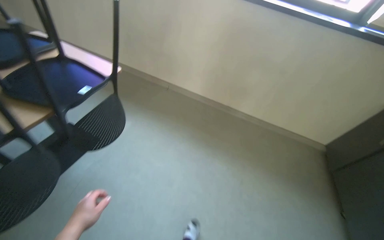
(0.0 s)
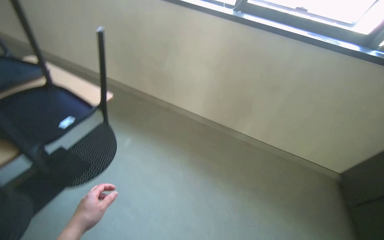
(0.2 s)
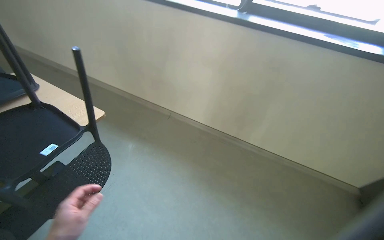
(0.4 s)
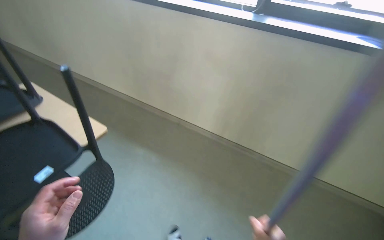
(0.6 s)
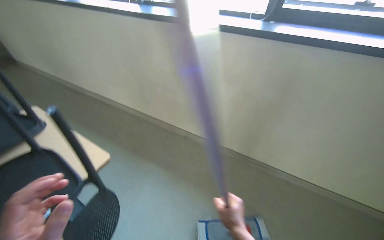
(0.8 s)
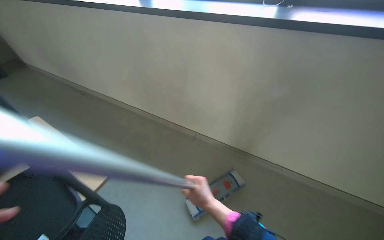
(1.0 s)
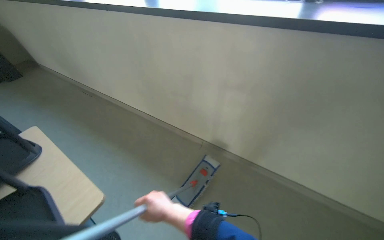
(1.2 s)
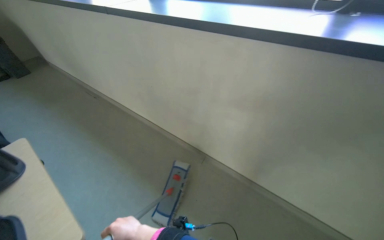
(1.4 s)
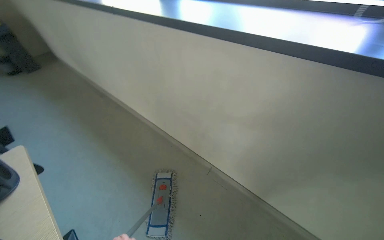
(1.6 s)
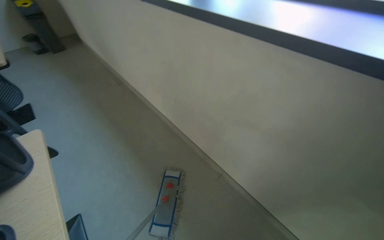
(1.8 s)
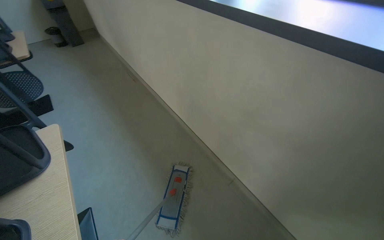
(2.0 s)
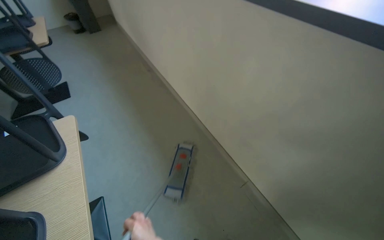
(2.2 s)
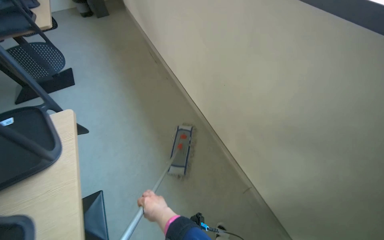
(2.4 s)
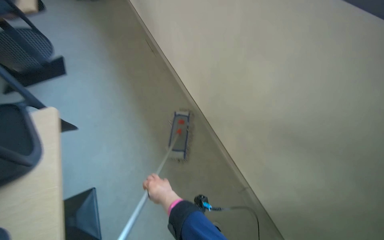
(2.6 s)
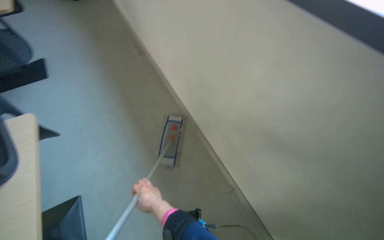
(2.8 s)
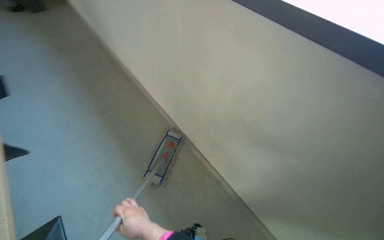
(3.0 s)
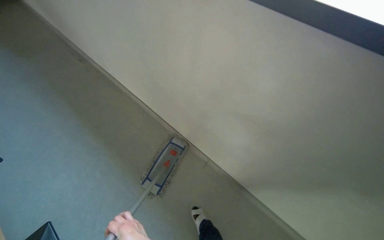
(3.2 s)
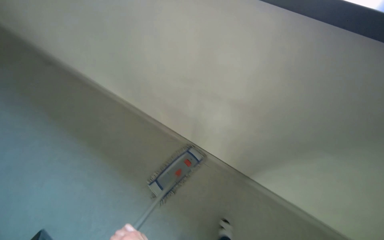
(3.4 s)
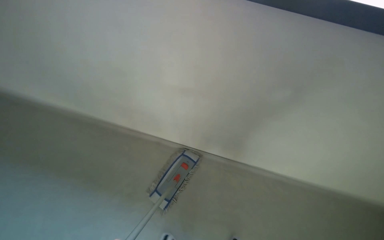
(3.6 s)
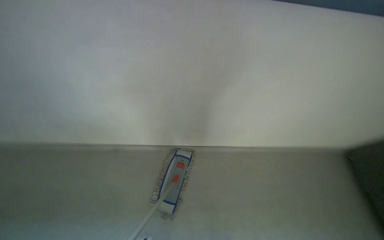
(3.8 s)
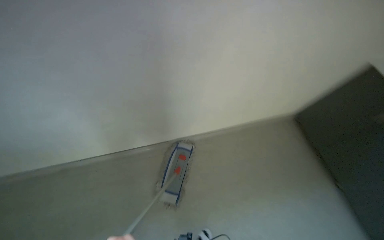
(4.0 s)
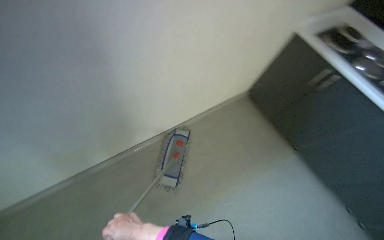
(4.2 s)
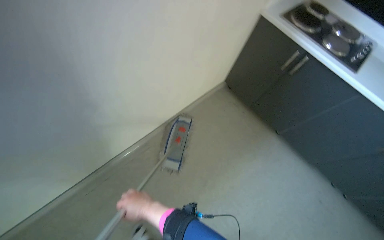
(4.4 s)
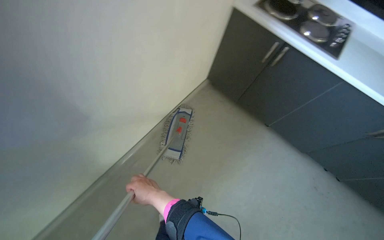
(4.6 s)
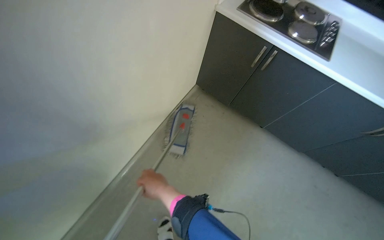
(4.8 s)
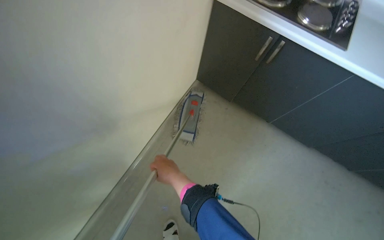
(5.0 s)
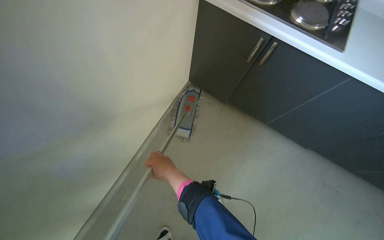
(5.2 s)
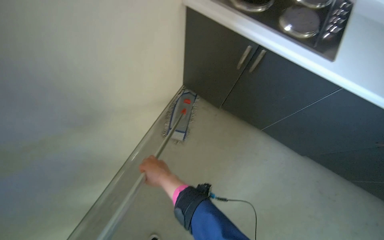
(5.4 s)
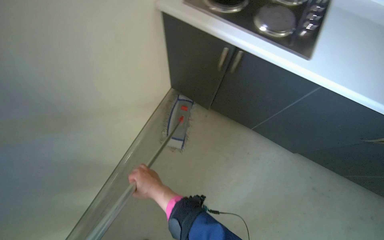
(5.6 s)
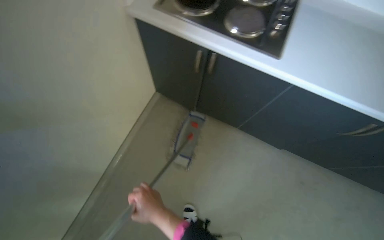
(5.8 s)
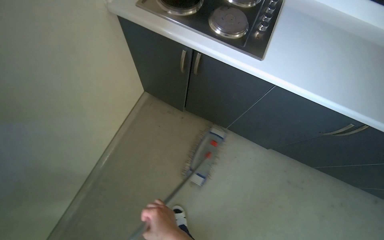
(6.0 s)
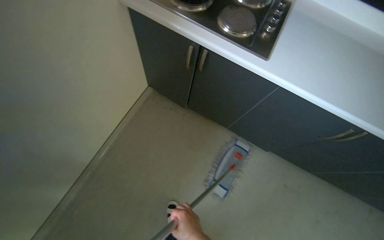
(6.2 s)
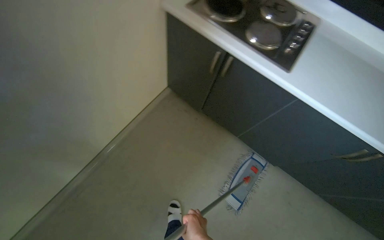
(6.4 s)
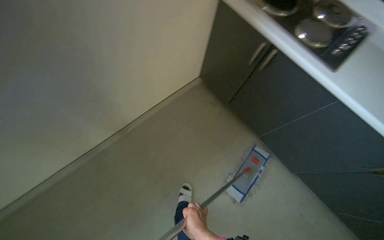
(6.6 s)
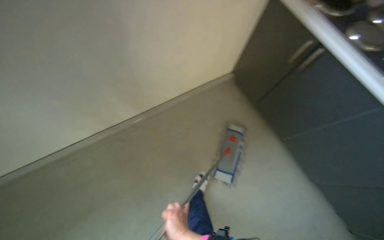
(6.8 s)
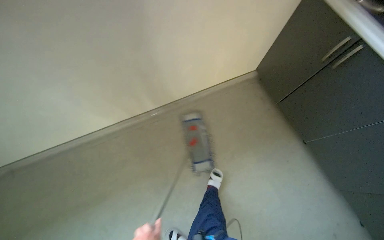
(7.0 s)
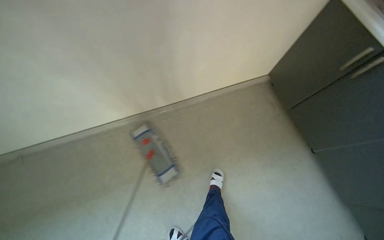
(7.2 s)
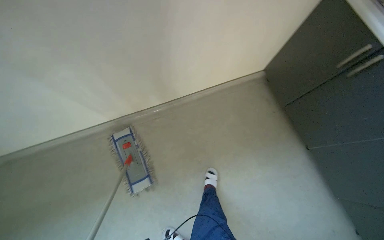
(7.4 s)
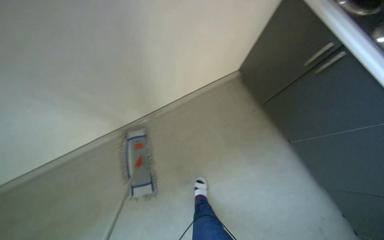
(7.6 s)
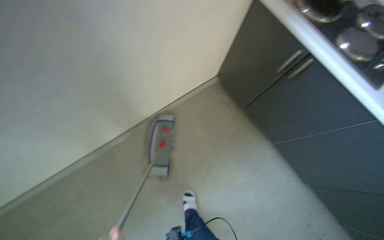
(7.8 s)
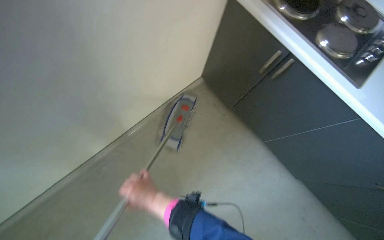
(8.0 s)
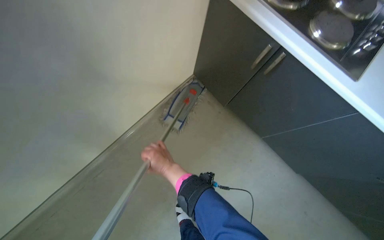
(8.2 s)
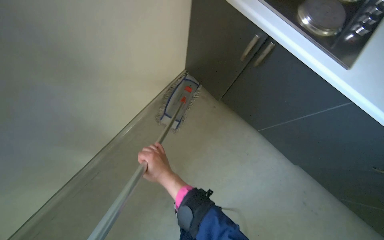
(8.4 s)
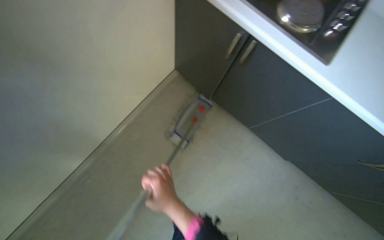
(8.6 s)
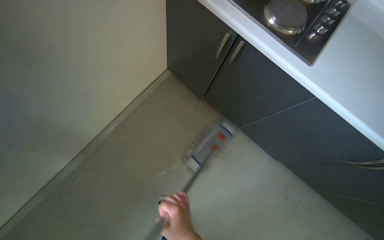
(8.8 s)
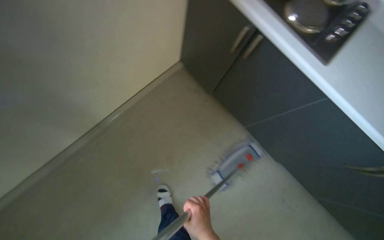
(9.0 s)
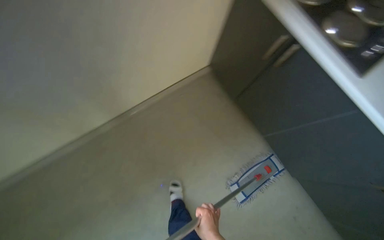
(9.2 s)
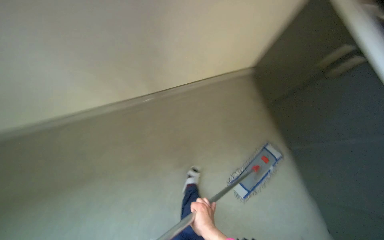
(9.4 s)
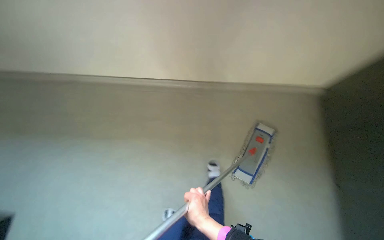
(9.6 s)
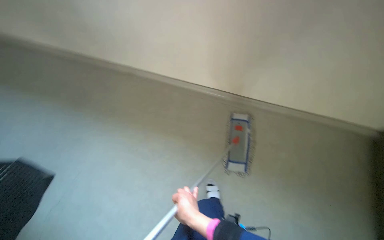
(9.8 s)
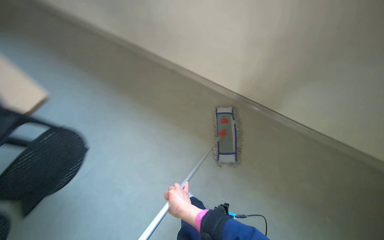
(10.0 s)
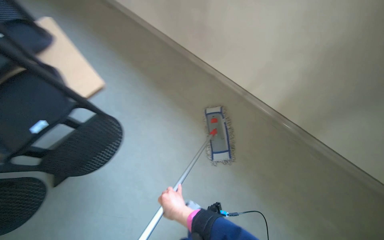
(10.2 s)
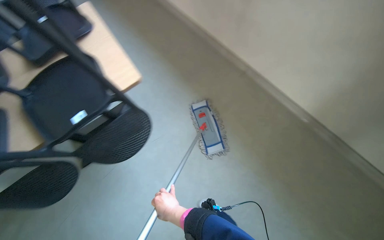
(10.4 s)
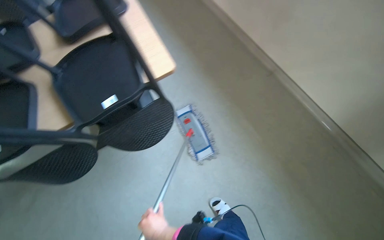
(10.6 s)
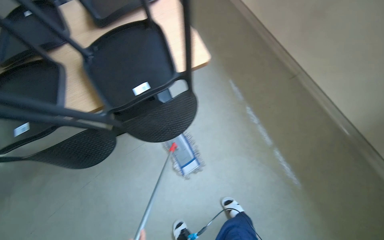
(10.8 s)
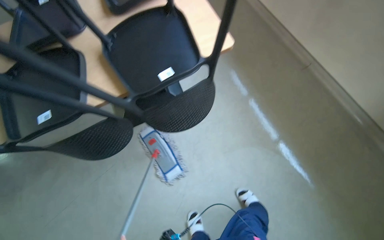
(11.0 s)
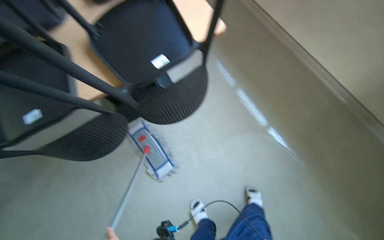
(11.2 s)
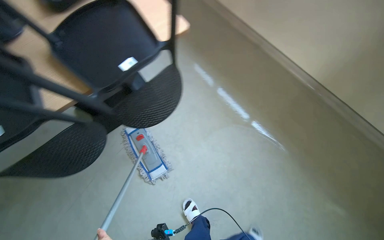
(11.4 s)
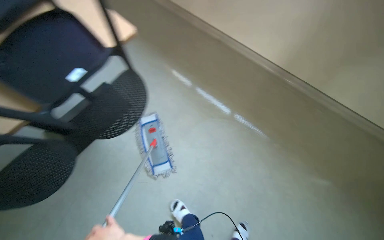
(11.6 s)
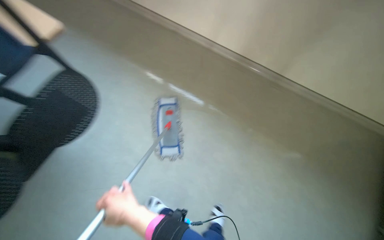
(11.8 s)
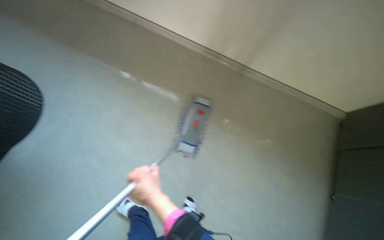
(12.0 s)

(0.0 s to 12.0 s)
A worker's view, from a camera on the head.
Job: mopping floor.
The whole recording: Mopping kitchen floor. The worker mops the kitchen floor with a flat mop, moving around furniture and opening a sliding door to continue the task.
1.6 s - 3.0 s: The wearer looks approximately 15 degrees further downward.
4.4 s - 6.0 s: The camera is carried to the right, approximately 50 cm.
6.0 s - 7.6 s: The head rotates approximately 35 degrees to the left.
9.0 s - 10.4 s: The camera pitches upward, by about 15 degrees. Everything in view rotates some 25 degrees counterclockwise.
10.4 s - 12.0 s: The wearer's head swings about 35 degrees to the right.

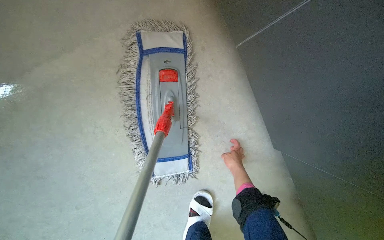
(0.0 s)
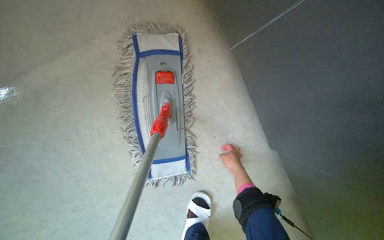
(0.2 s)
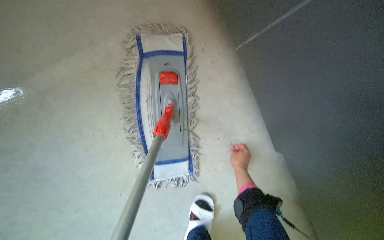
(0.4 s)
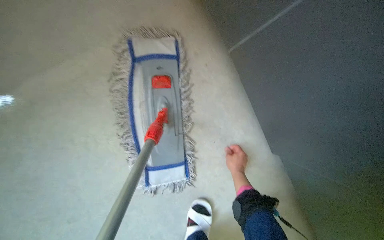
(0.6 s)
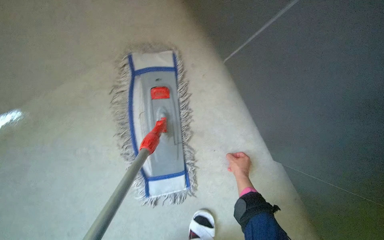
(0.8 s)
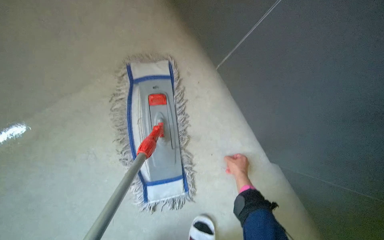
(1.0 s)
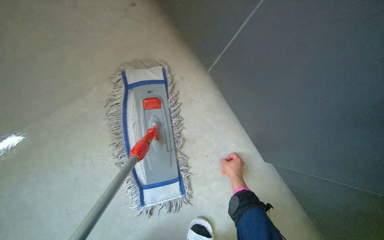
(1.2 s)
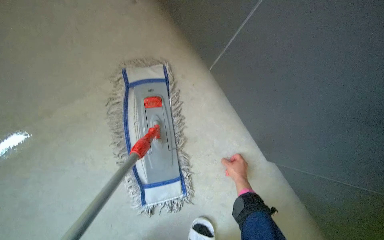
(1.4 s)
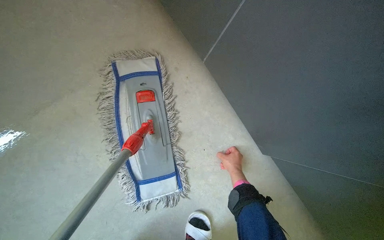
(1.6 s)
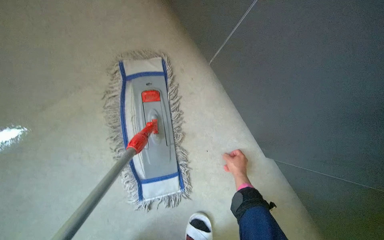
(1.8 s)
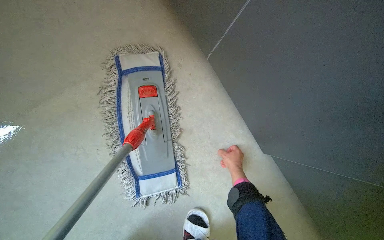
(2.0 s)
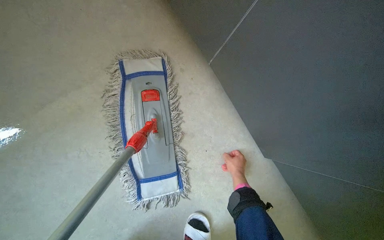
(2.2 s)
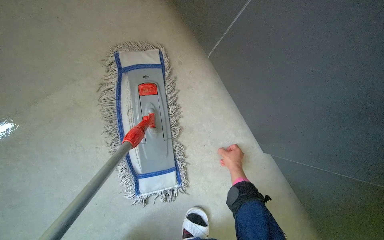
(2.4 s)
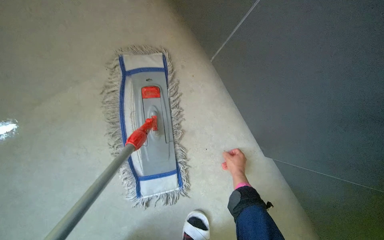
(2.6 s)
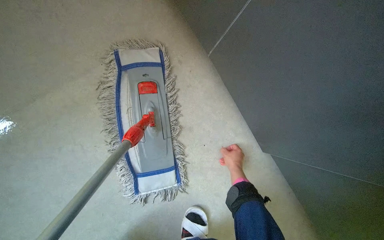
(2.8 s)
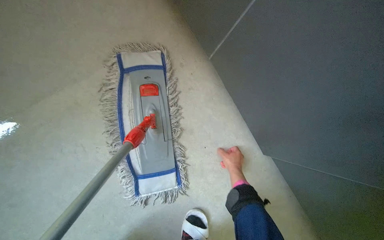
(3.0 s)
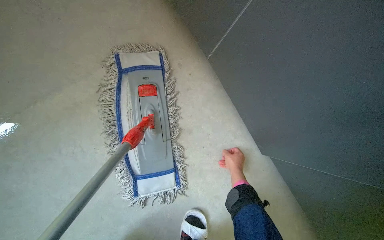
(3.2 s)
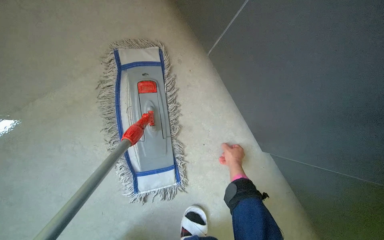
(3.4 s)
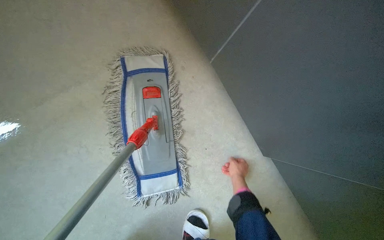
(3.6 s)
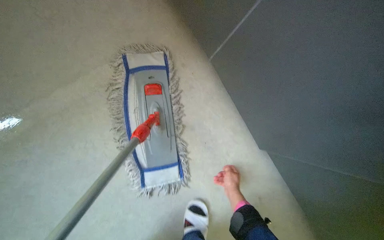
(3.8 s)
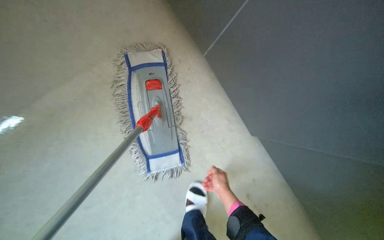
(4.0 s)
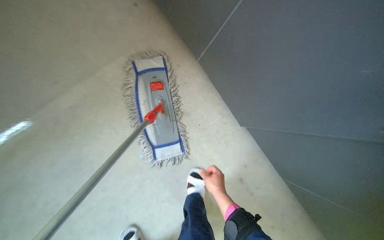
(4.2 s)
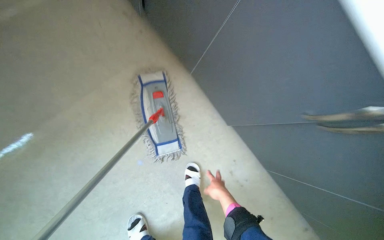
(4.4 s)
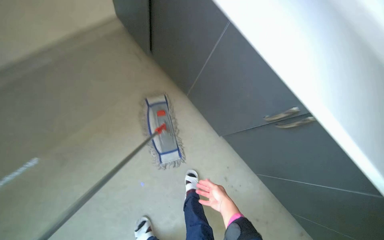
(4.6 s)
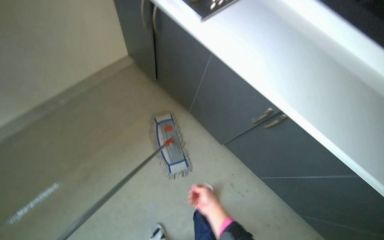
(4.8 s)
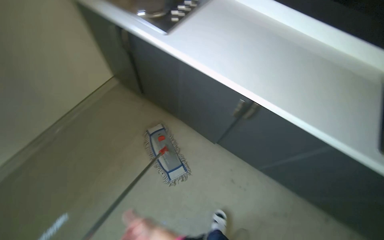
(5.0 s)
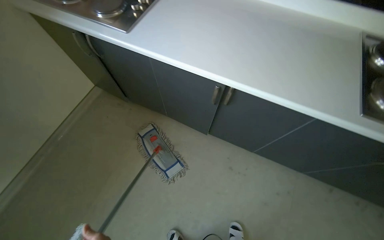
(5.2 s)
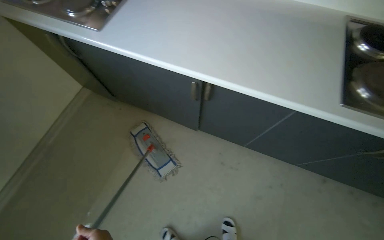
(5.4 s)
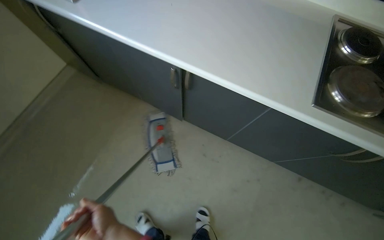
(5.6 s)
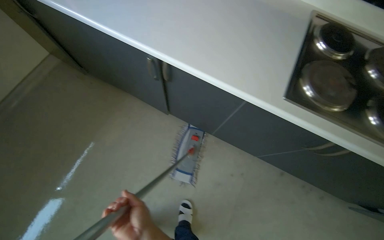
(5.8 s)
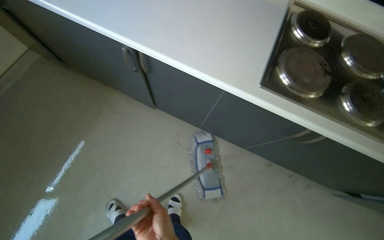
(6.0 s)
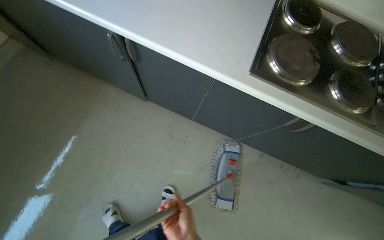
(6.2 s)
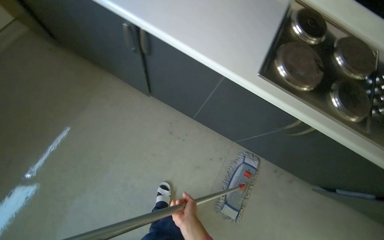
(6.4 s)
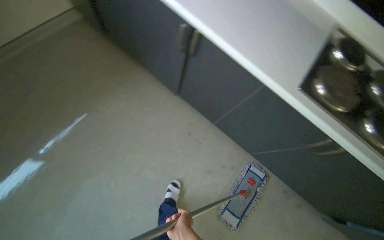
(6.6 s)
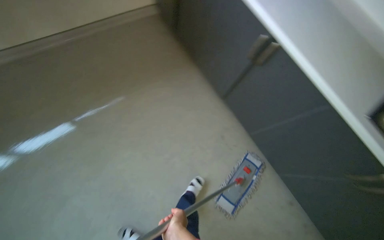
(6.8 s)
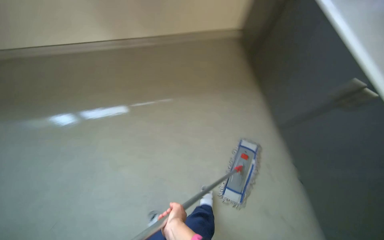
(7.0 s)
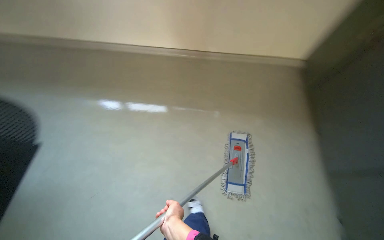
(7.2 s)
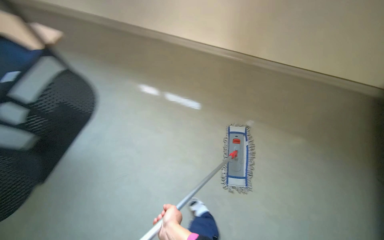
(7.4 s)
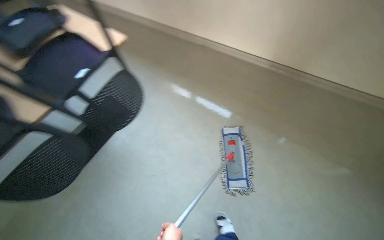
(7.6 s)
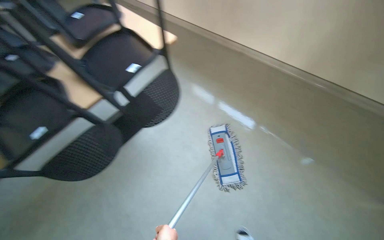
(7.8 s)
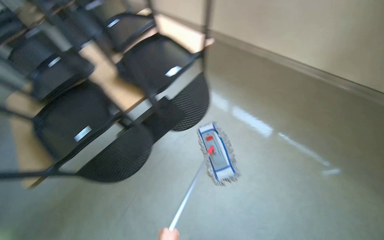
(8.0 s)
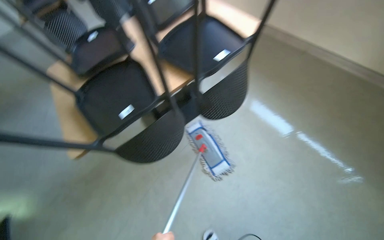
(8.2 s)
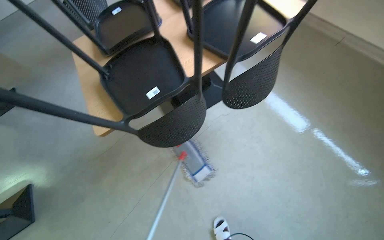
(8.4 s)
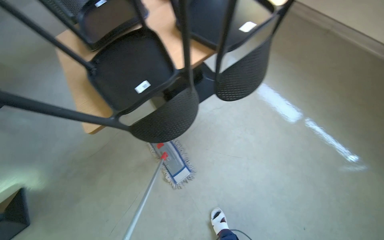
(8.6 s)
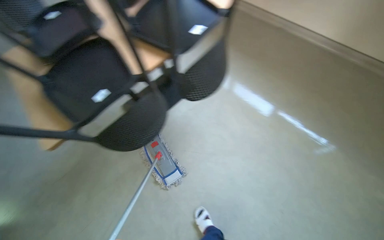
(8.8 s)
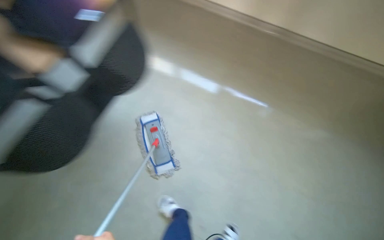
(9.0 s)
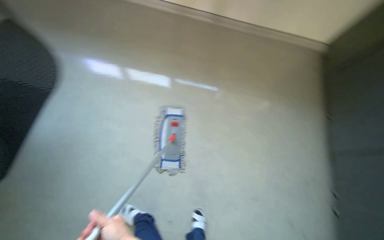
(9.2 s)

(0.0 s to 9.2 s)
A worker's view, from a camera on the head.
Job: mopping floor.
The whole recording: Mopping kitchen floor. The worker mops the kitchen floor with a flat mop, moving around furniture and opening a sliding door to continue the task.
3.0 s - 4.6 s: The camera travels approximately 60 cm.
4.6 s - 6.2 s: The camera travels roughly 60 cm.
7.6 s - 9.2 s: The camera is carried about 50 cm. The head rotates roughly 35 degrees to the right.
